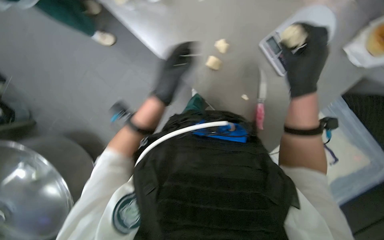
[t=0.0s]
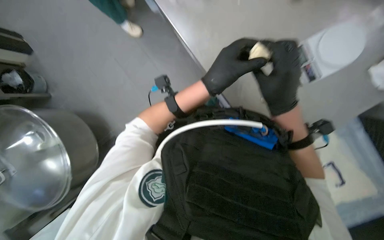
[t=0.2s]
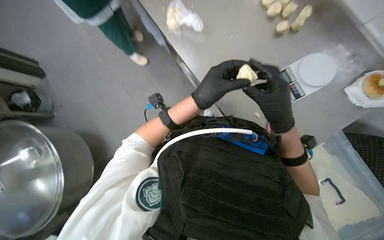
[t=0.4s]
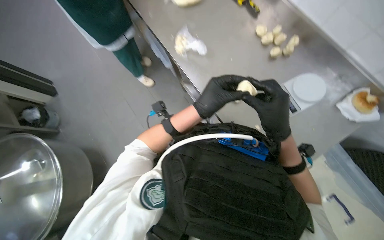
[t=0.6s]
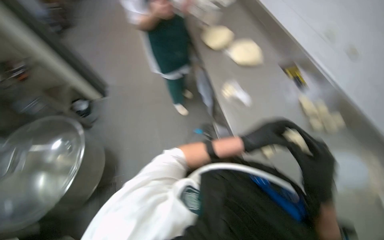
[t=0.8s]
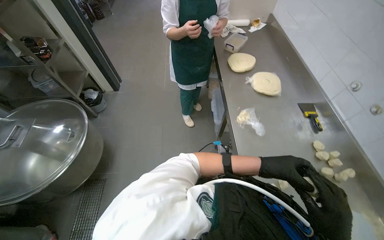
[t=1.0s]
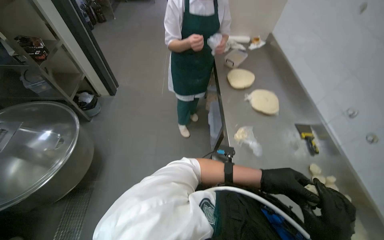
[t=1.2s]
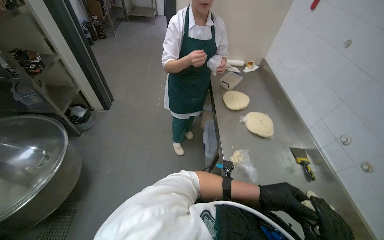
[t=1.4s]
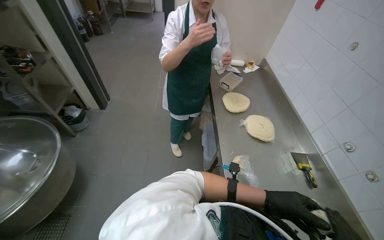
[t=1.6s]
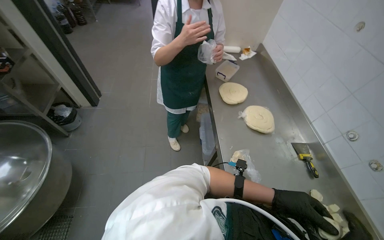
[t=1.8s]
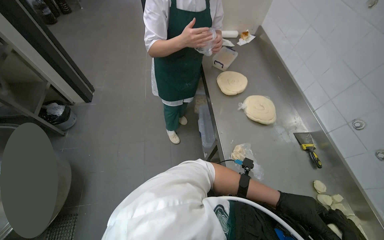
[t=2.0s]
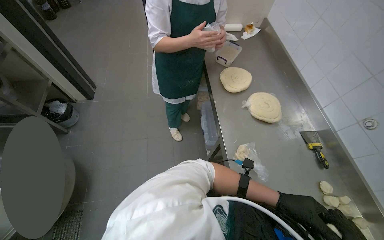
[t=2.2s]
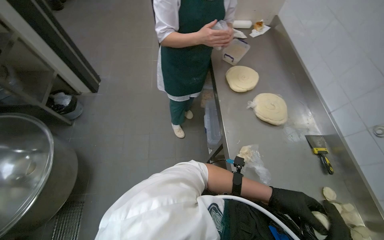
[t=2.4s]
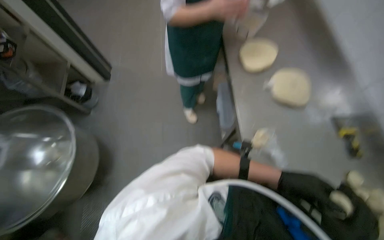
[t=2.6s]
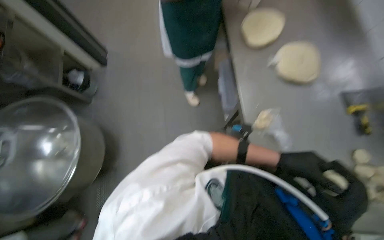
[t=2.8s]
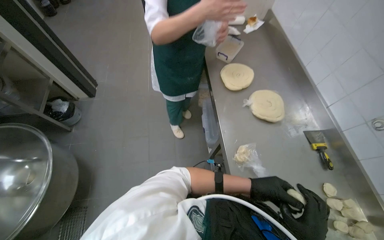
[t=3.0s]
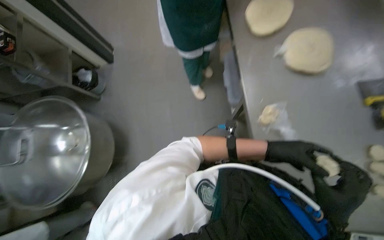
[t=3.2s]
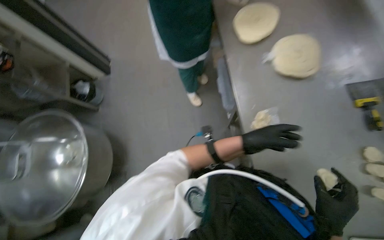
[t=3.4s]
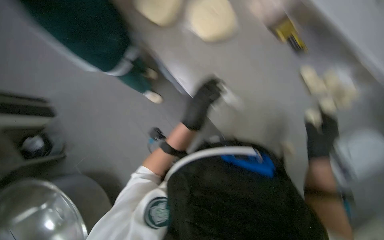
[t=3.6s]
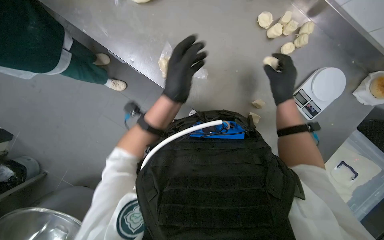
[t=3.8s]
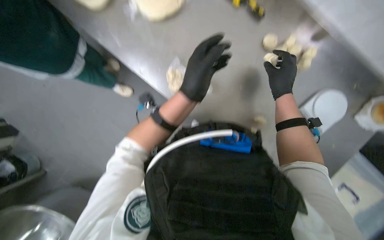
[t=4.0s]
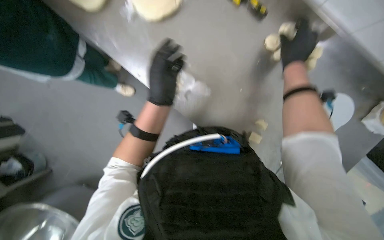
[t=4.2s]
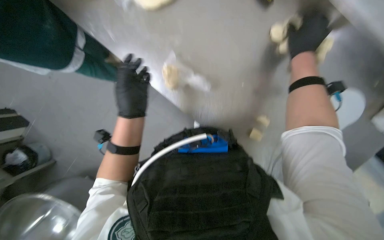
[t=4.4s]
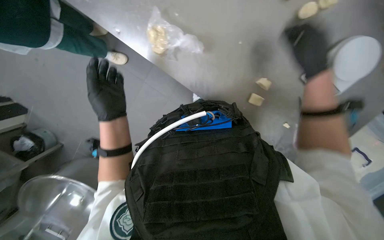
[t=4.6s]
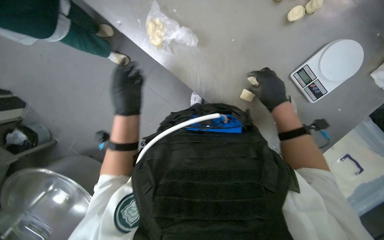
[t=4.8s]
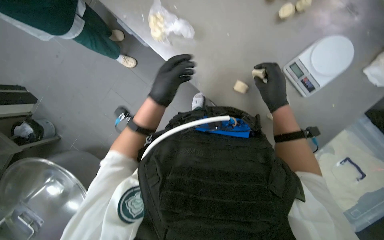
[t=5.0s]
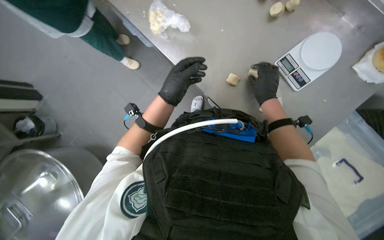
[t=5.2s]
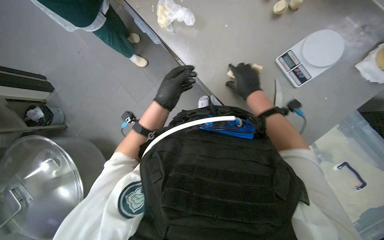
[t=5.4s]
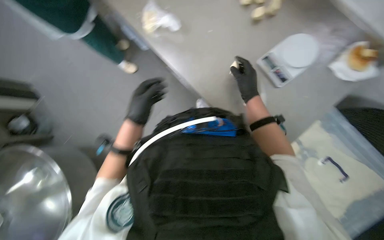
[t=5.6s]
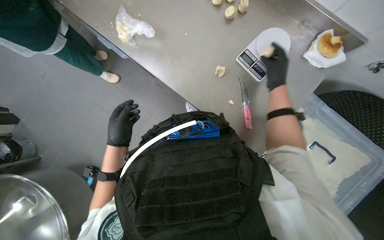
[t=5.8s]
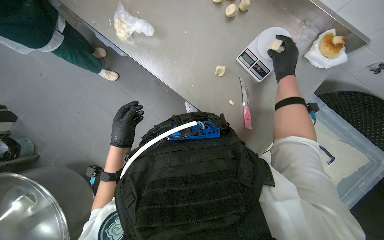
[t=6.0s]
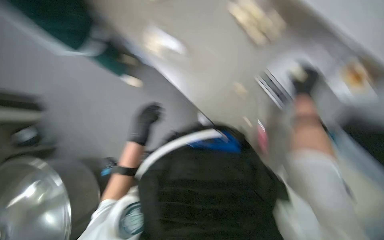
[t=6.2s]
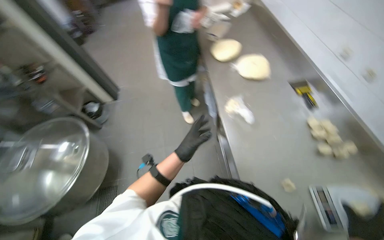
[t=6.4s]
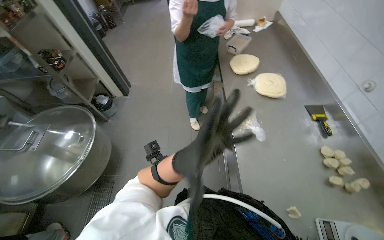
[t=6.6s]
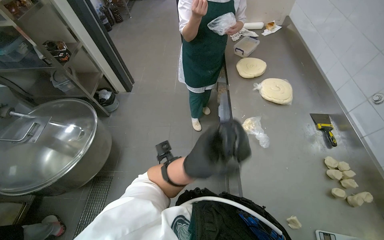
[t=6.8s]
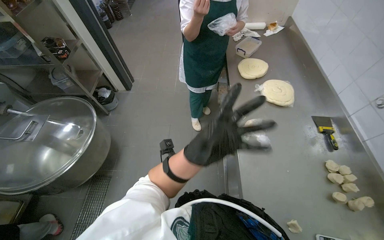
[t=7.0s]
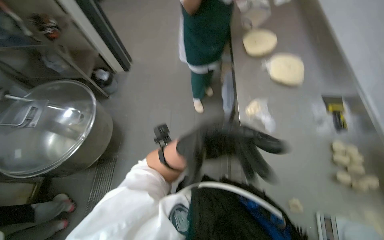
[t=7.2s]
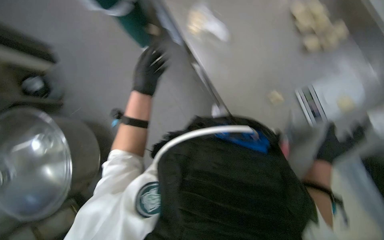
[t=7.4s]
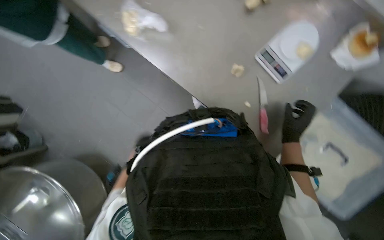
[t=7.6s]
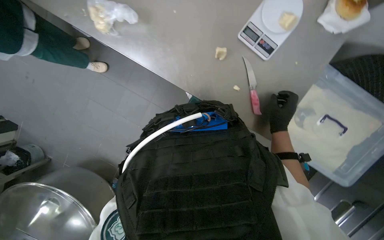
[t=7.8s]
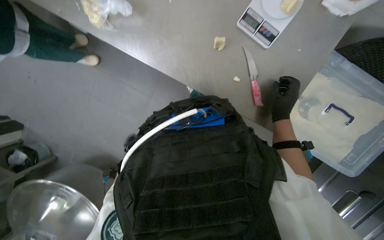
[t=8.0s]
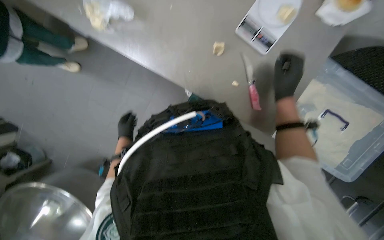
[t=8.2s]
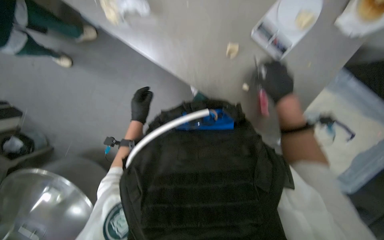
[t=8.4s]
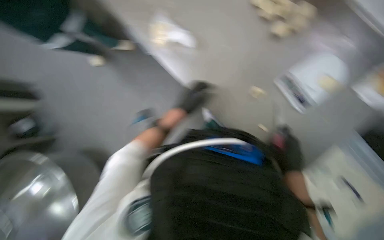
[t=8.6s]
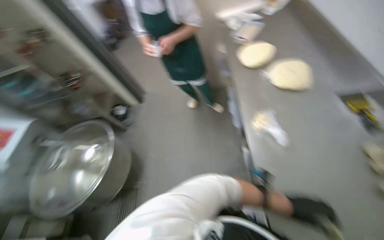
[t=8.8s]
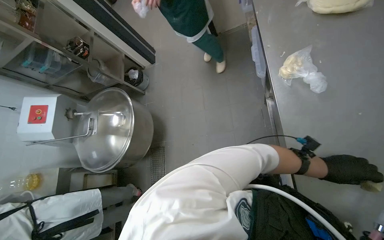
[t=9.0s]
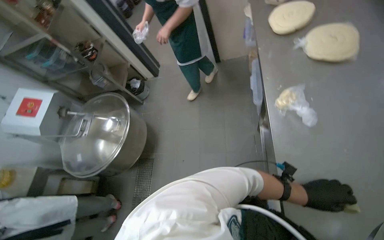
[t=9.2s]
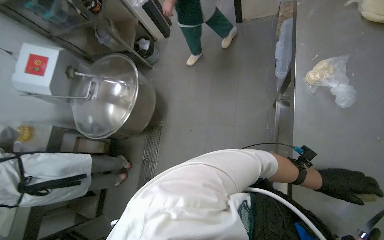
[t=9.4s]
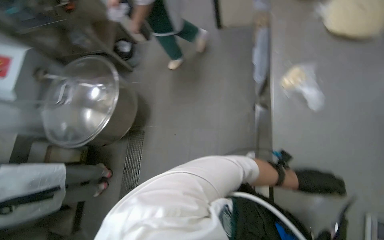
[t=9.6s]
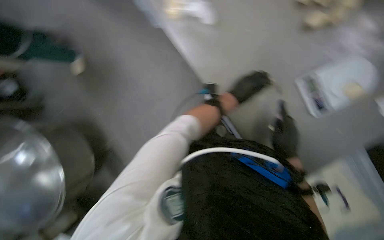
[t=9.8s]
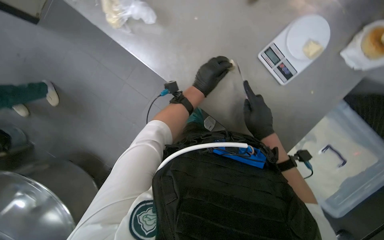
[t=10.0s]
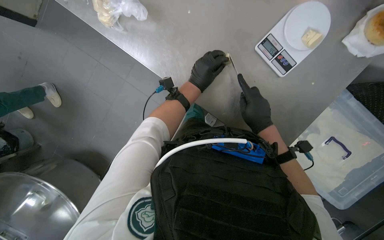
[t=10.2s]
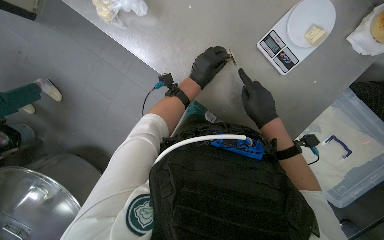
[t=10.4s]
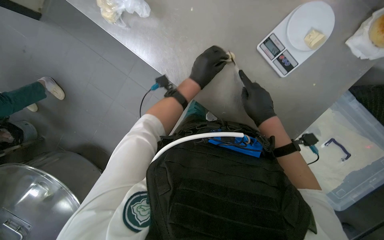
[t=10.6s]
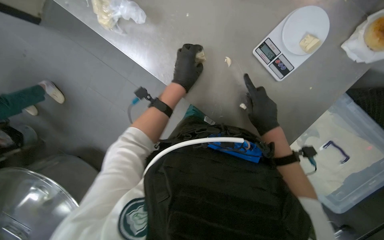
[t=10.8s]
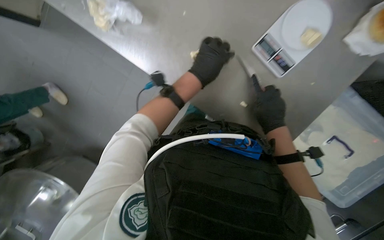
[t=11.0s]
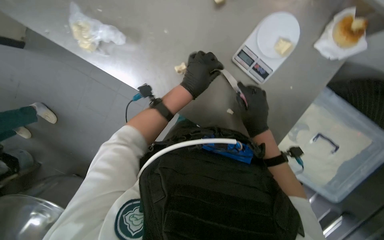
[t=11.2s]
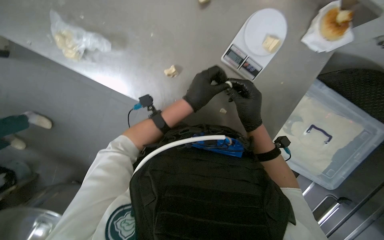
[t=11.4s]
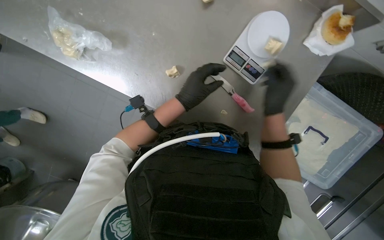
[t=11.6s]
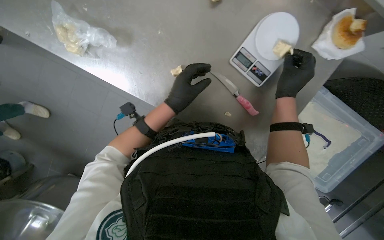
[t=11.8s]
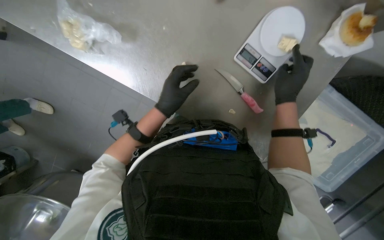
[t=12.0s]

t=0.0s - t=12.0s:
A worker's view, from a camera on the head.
Job: preparing food.
The whole recording: Cutting dough into portions. The worker cuts a long piece of dough into smaller portions using a knife and places them on a scale.
t=0.0s - t=1.6s: The wearer moves some 1 m. The wearer looks roughly 25 degrees further upward.
t=1.6s - t=3.0s: The left hand moves nearer and farther over about 15 cm, changing direction 2 times.
t=3.0s - t=4.4s: The view tips downward by some 25 degrees. The scene turns about 35 degrees counterclockwise in the picture.
t=4.4s - t=6.0s: Both hands move down the picture, approximately 35 cm.
t=6.0s - t=7.6s: The view tips downward by roughly 15 degrees.
t=7.6s - t=9.0s: The wearer's head swings some 20 degrees to the left.
t=10.4s - t=12.0s: The right hand goes about 15 cm to the right and up the picture; the left hand moves nearer to the camera, some 10 cm.

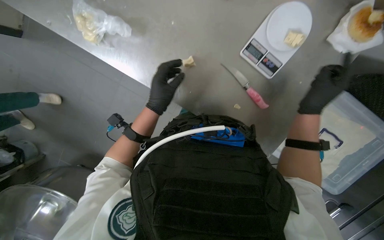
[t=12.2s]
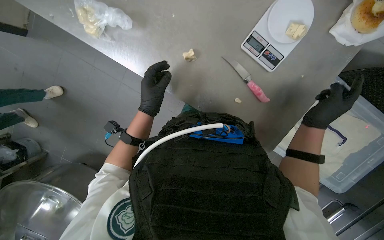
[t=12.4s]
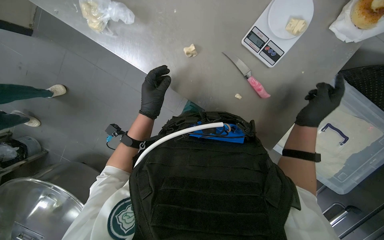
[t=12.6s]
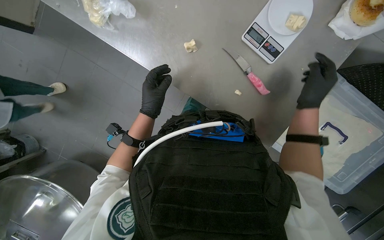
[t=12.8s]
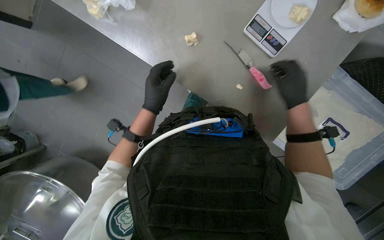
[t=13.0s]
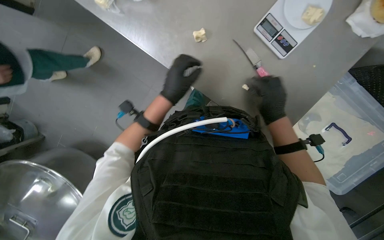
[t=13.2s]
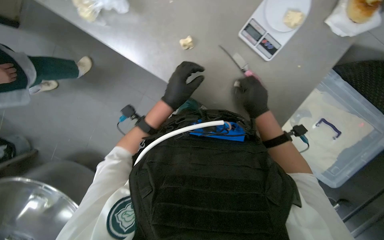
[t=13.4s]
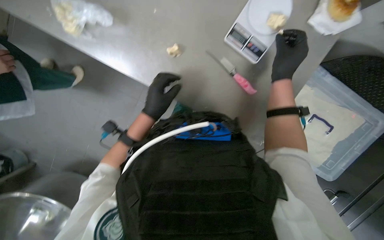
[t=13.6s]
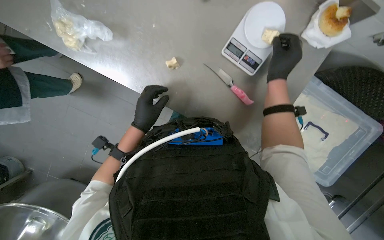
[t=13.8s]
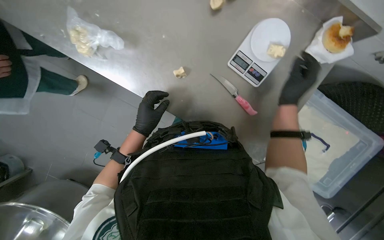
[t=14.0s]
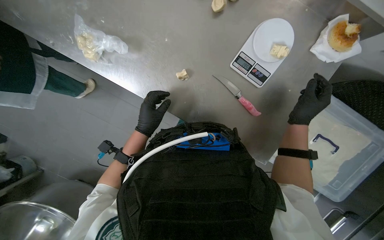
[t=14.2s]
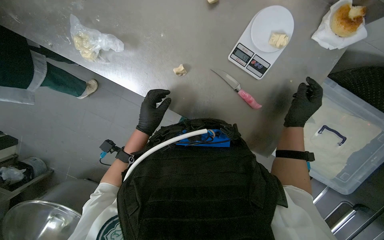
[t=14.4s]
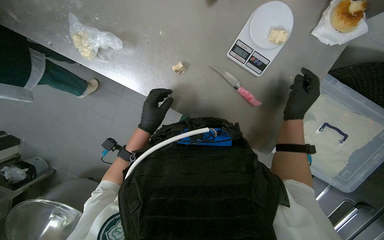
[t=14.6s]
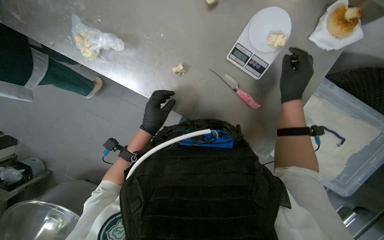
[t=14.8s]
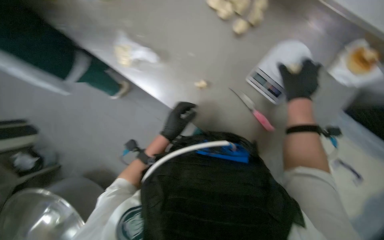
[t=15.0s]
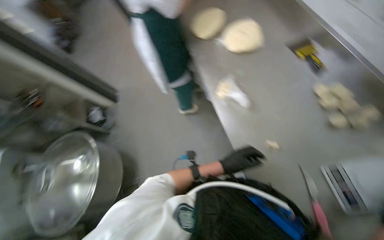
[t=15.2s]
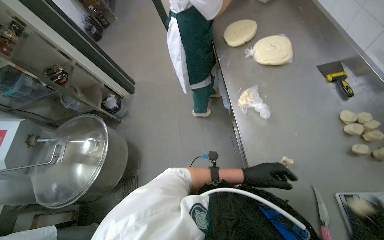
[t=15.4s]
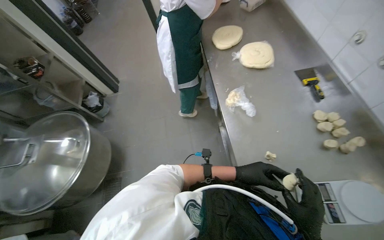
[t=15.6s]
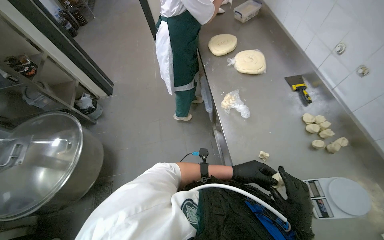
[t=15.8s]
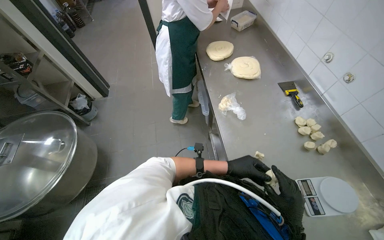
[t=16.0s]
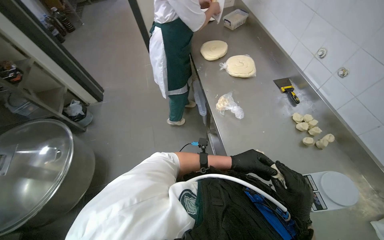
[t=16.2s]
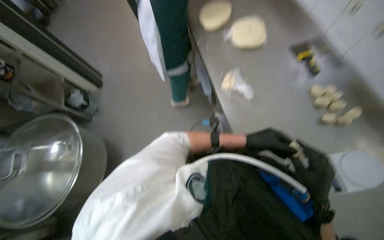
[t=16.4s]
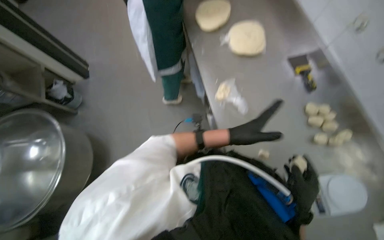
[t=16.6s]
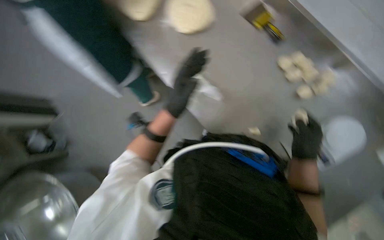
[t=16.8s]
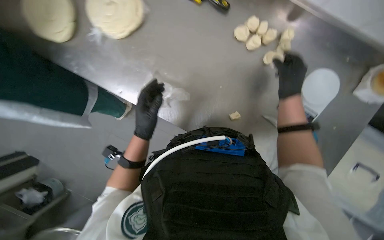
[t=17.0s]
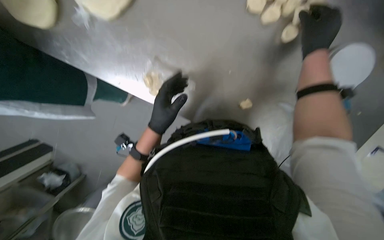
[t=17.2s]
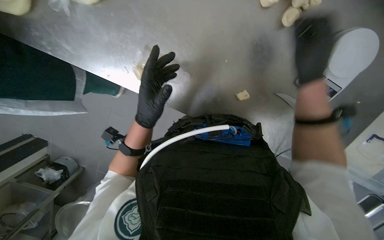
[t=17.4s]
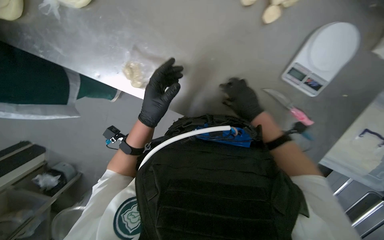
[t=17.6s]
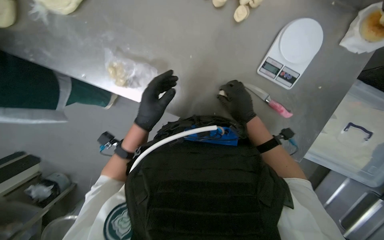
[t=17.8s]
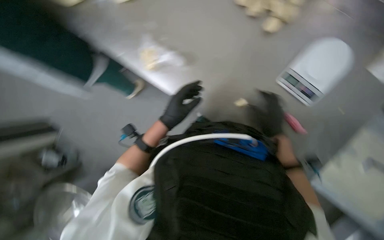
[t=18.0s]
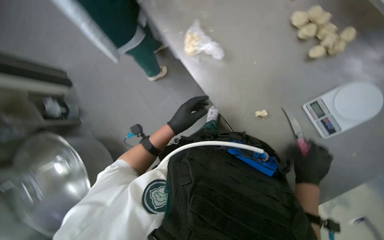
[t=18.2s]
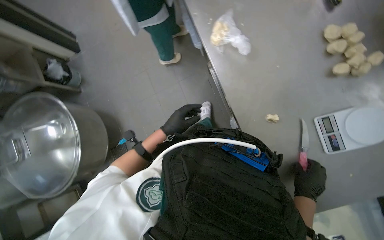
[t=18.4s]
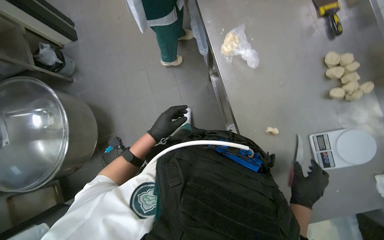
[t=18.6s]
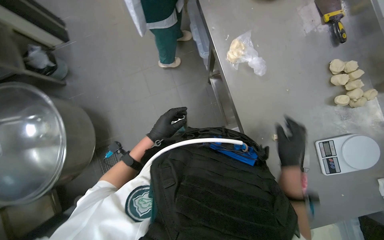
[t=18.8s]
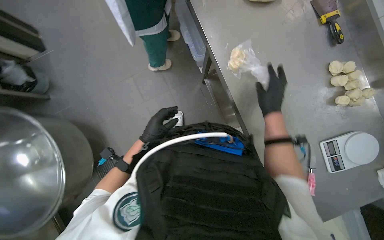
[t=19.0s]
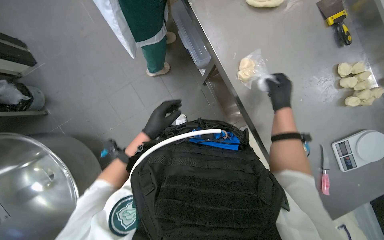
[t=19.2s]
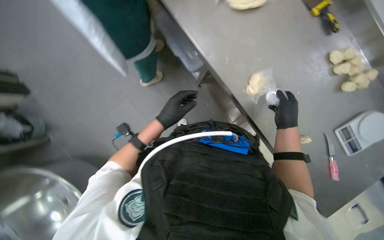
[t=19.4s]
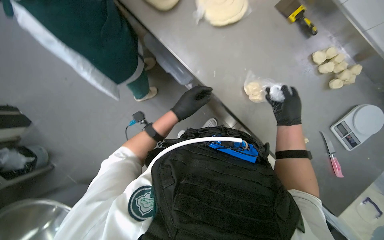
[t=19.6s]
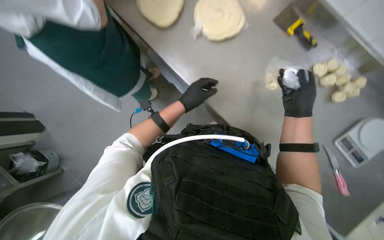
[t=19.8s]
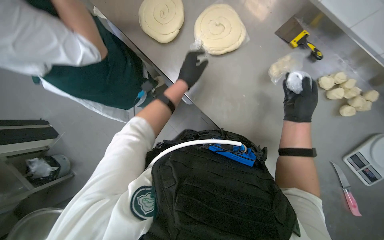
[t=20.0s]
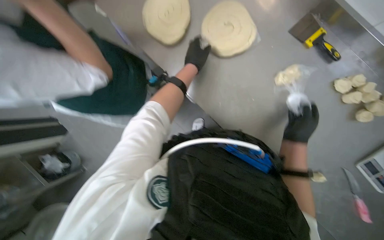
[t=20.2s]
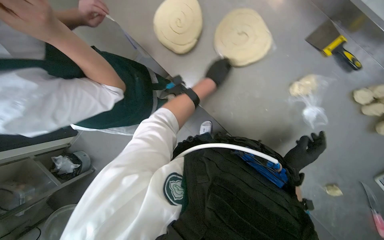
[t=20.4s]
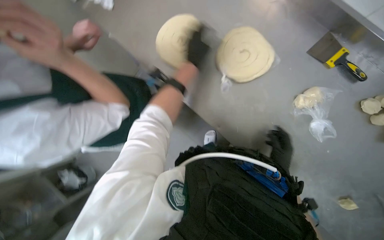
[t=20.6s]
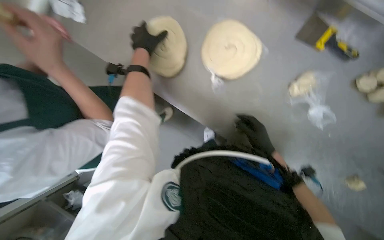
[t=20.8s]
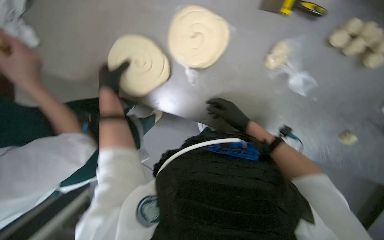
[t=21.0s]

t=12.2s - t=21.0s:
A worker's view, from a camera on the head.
Job: preparing food.
The whole recording: Cutting dough into portions. The worker cuts a long piece of dough into smaller portions using a knife and places them on a scale.
t=13.6s - t=15.2s: The wearer looks about 45 degrees further to the left. The view tilts some 25 degrees upward.
t=15.2s - t=16.6s: The left hand shifts about 15 cm up the picture.
t=16.6s - t=18.0s: The view tilts about 15 degrees downward. The scene rotates counterclockwise by about 25 degrees.
t=18.0s - t=19.6s: The wearer moves roughly 40 cm.
t=19.6s - t=21.0s: The right hand heads to the left, covering some 20 cm, and goes down the picture and returns, approximately 5 cm each way.
